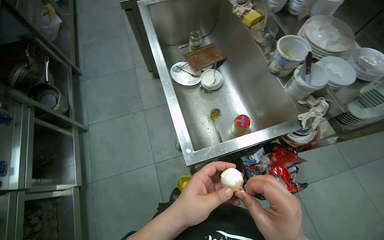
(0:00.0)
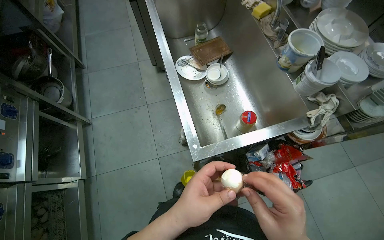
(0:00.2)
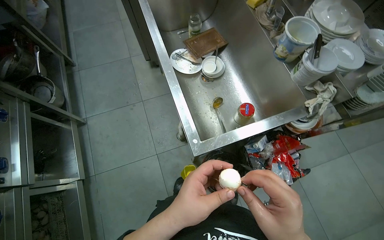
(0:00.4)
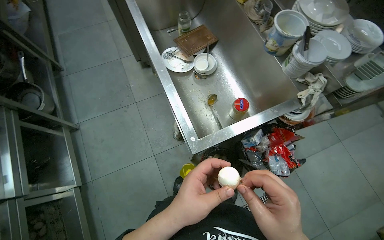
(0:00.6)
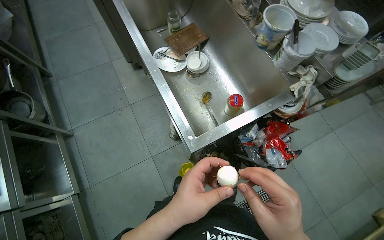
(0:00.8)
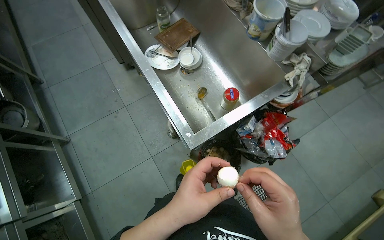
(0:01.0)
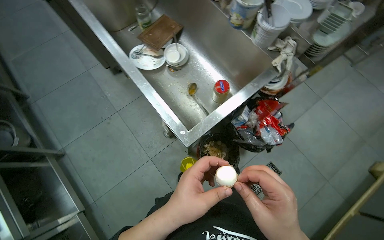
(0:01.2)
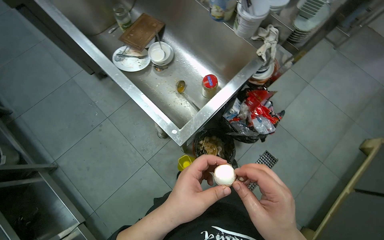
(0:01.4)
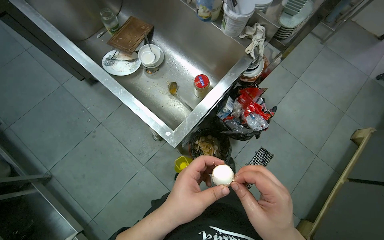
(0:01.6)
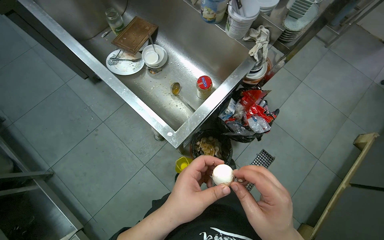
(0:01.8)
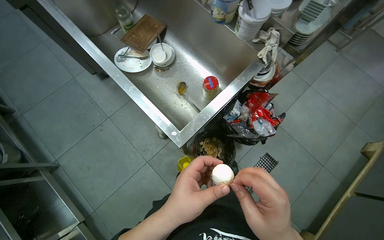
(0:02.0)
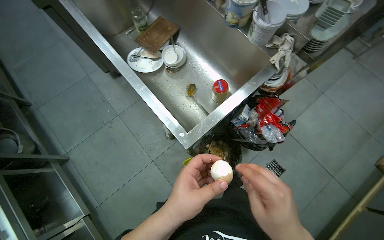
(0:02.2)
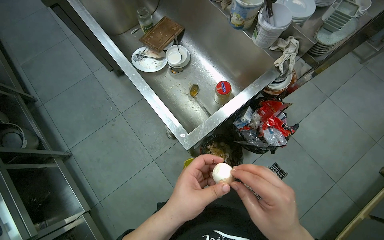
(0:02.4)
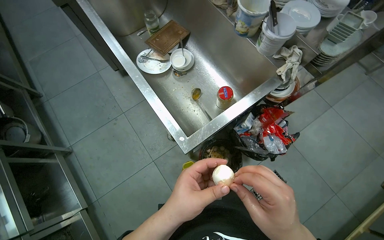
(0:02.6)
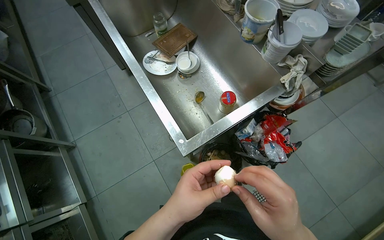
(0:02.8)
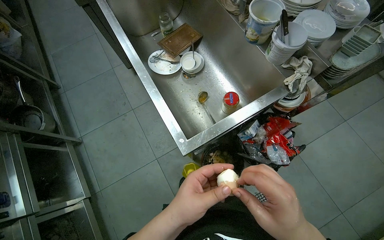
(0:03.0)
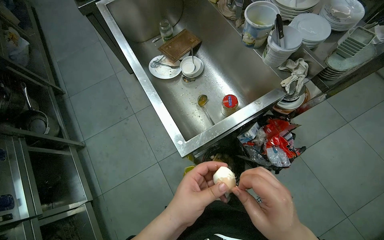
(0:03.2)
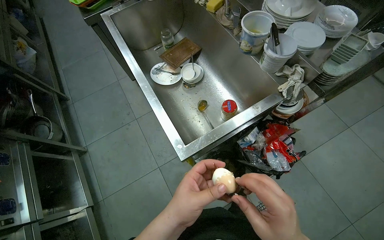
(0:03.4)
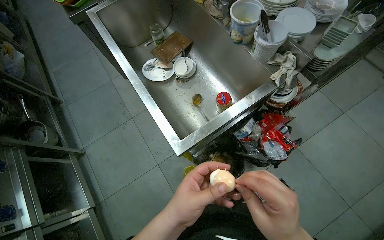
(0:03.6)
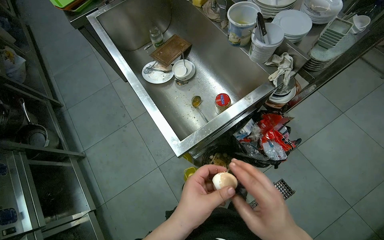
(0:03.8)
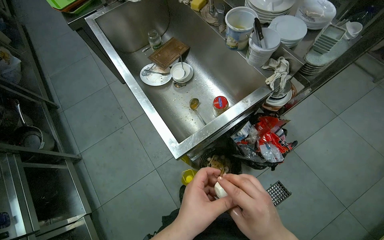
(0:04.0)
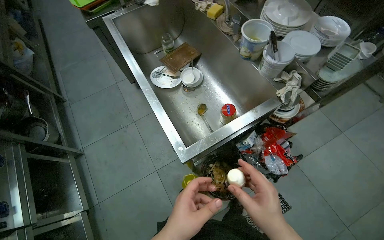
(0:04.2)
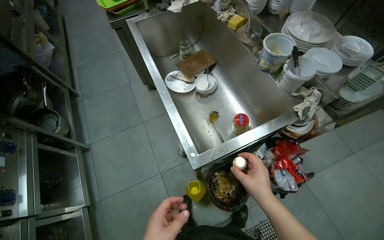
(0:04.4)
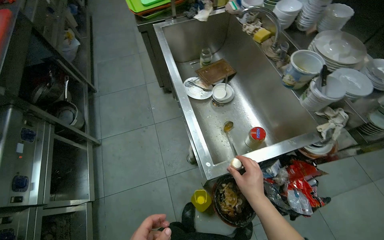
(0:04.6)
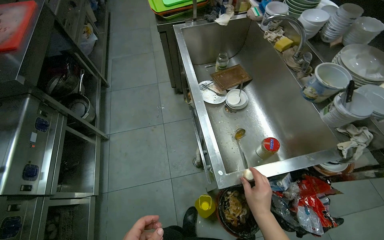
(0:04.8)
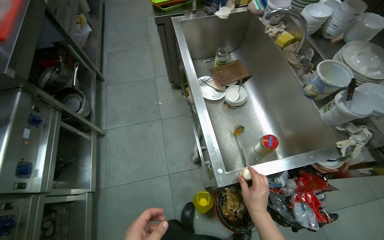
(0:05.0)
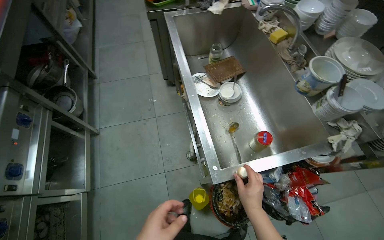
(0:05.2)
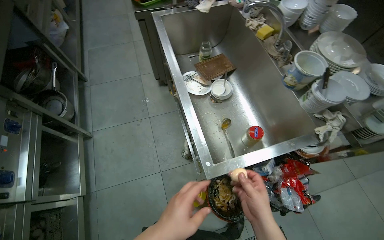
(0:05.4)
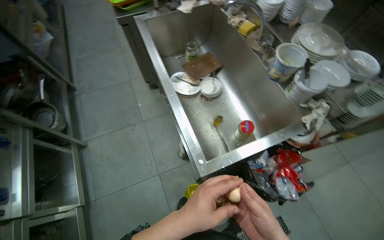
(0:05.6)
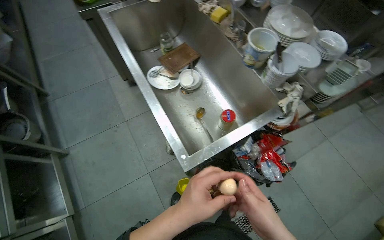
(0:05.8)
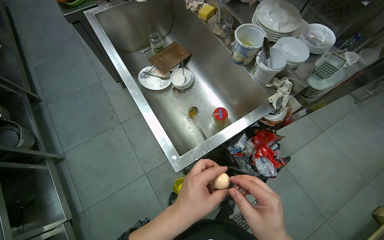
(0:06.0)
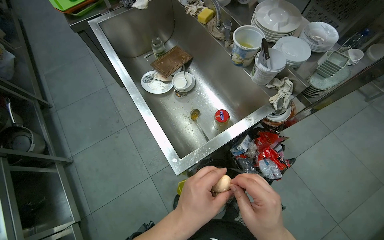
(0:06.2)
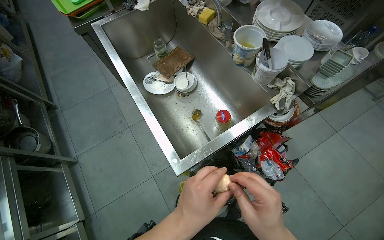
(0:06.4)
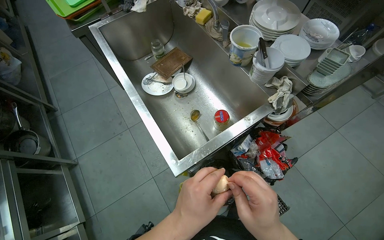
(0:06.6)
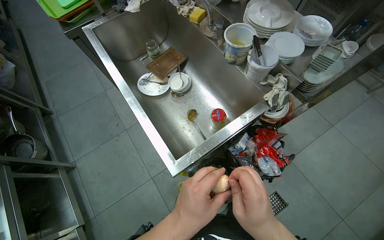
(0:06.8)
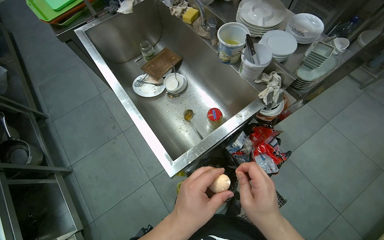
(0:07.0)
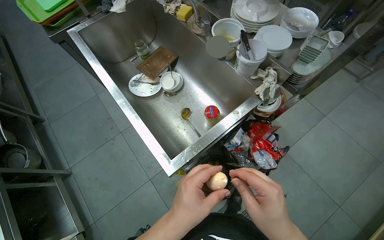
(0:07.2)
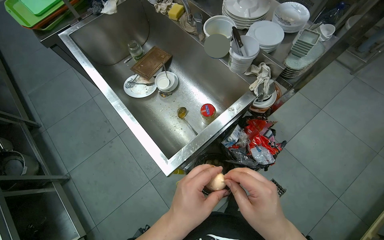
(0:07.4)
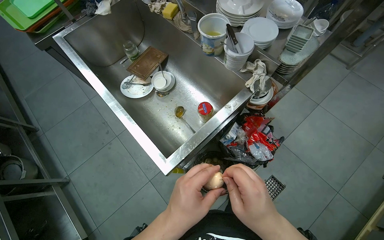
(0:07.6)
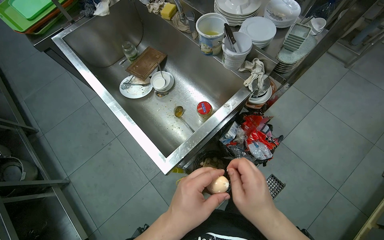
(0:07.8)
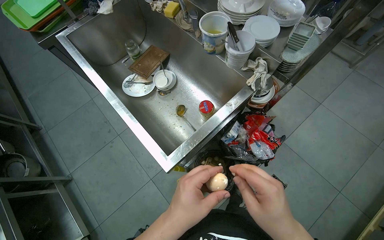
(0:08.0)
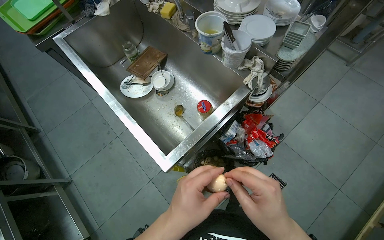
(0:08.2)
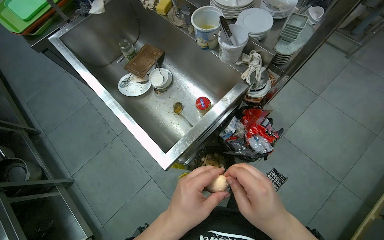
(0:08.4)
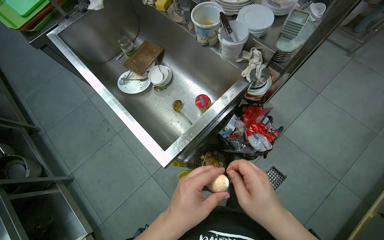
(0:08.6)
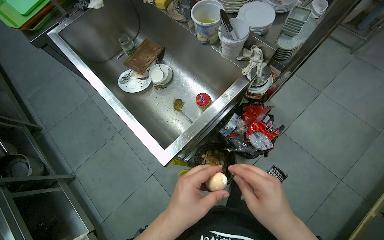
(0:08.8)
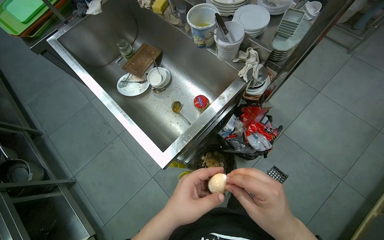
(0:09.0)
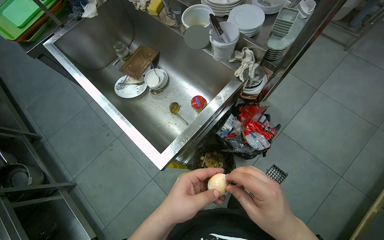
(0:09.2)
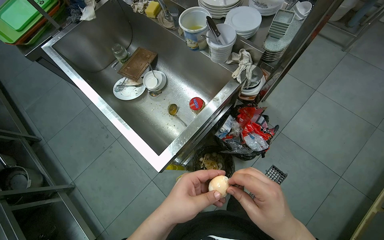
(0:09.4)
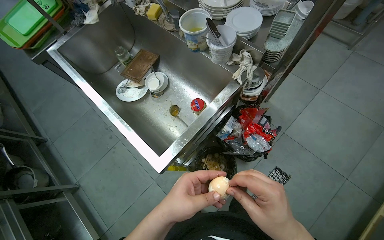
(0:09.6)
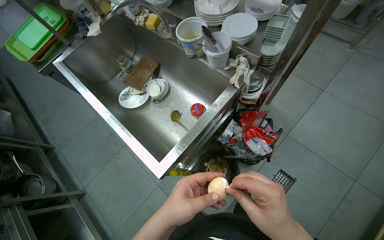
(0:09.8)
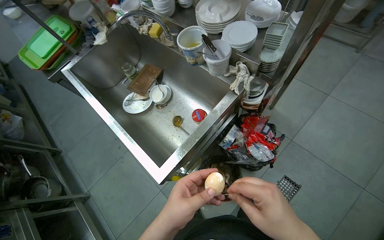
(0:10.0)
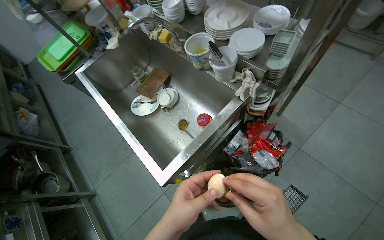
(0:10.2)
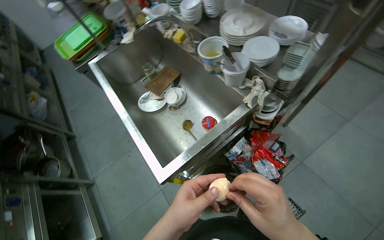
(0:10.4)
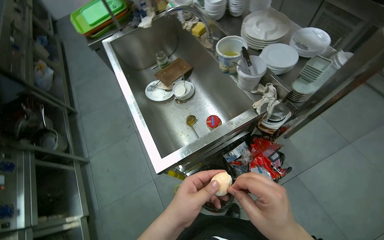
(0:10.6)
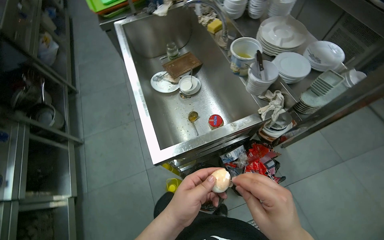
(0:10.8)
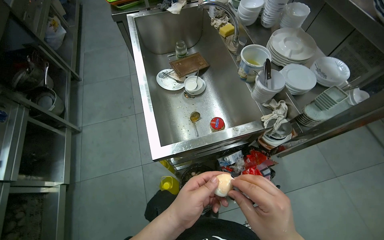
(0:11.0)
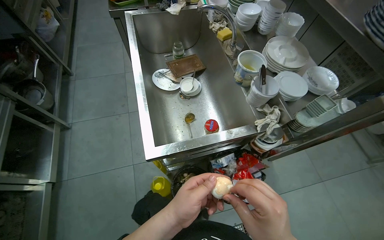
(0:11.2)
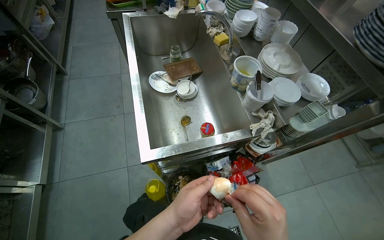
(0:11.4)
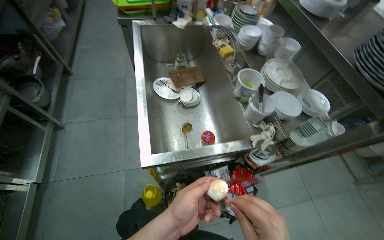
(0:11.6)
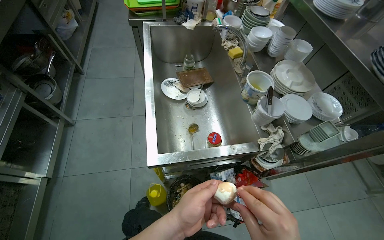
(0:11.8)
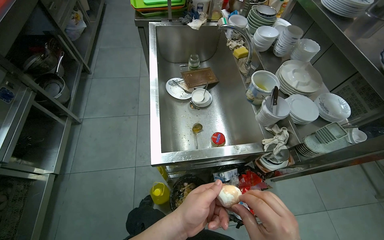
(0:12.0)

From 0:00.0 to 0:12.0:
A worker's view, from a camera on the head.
Job: preparing food.
The whole recording: Peeling and washing a boiled egg. The worker peels the shell off a boiled egg and then washes it under running water.
From 0:00.0 to 0:01.6: The head turns to the right by roughly 30 degrees.
From 0:07.6 to 0:09.0: The hands work in one place, with small movements.
From 0:09.0 to 0:10.4: The hands make small movements and keep their place.
From 0:10.4 to 0:12.0: The scene rotates clockwise by about 35 degrees.

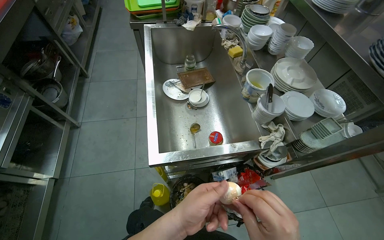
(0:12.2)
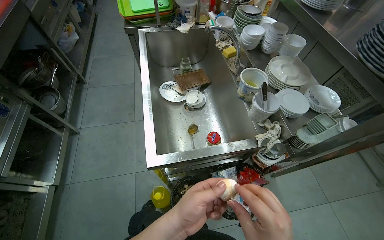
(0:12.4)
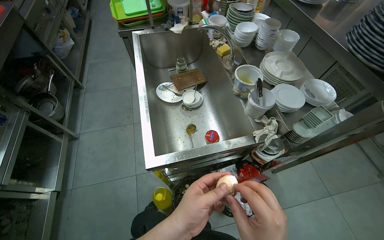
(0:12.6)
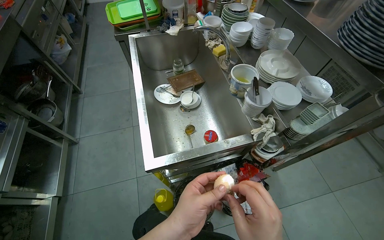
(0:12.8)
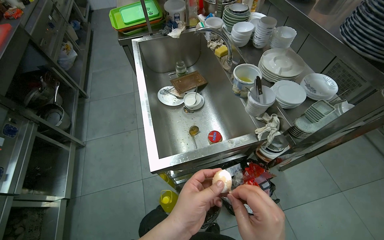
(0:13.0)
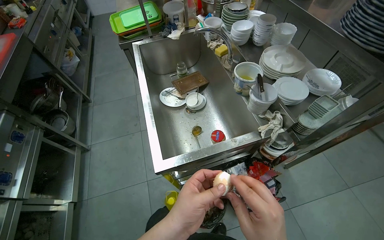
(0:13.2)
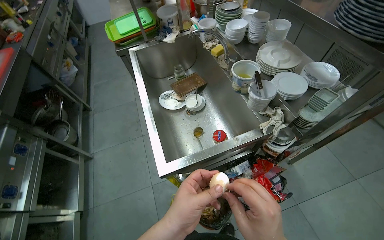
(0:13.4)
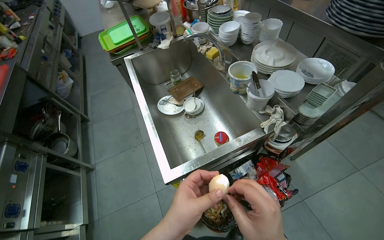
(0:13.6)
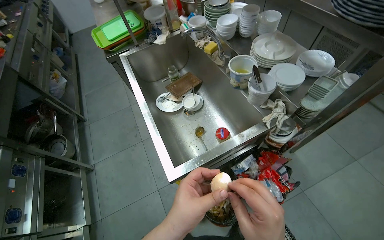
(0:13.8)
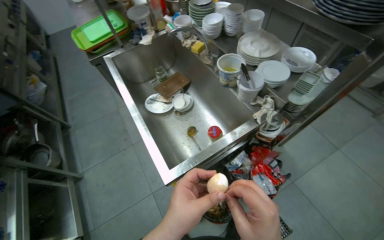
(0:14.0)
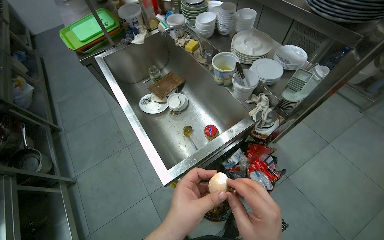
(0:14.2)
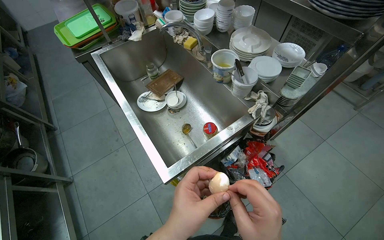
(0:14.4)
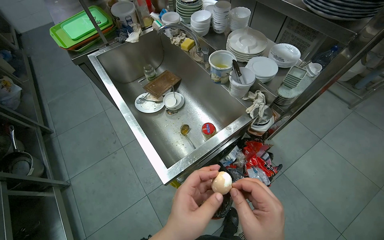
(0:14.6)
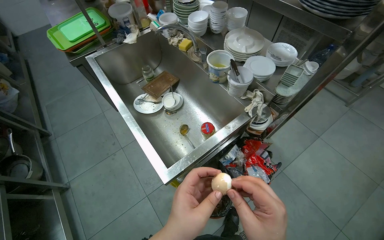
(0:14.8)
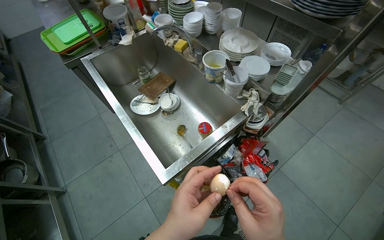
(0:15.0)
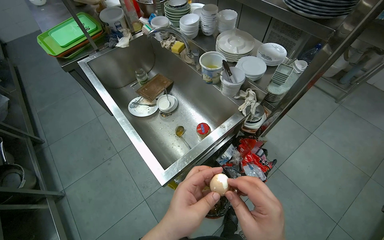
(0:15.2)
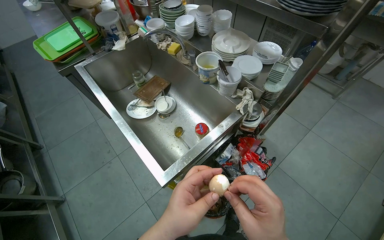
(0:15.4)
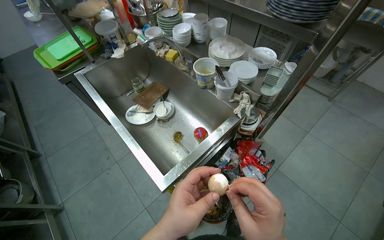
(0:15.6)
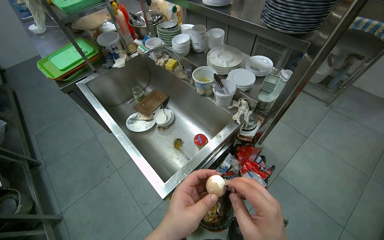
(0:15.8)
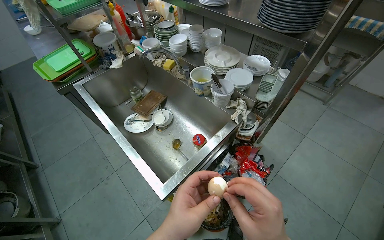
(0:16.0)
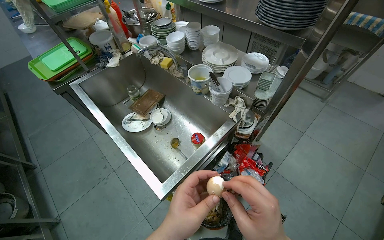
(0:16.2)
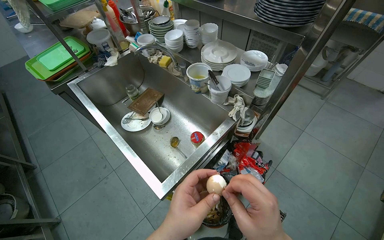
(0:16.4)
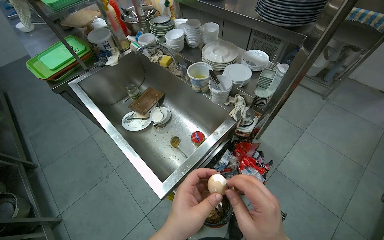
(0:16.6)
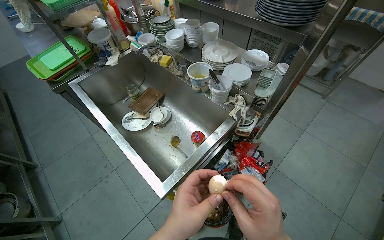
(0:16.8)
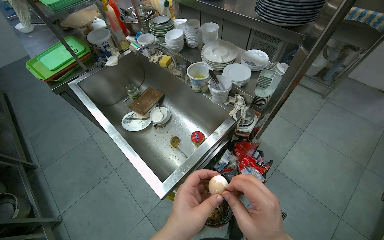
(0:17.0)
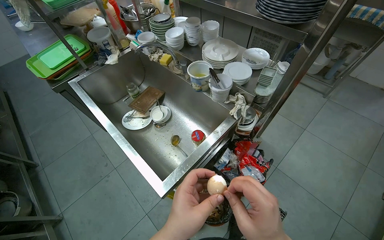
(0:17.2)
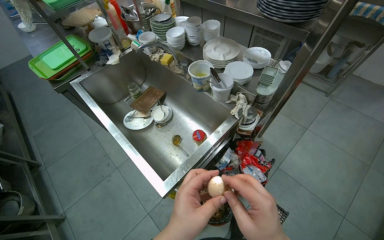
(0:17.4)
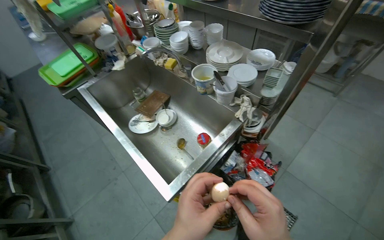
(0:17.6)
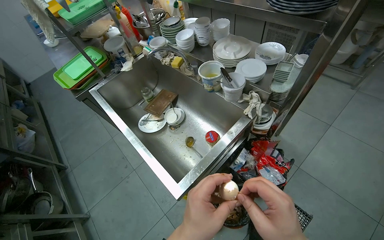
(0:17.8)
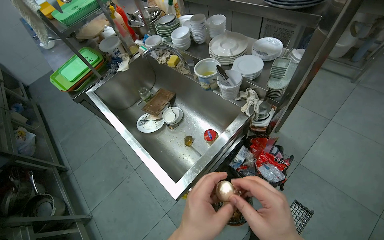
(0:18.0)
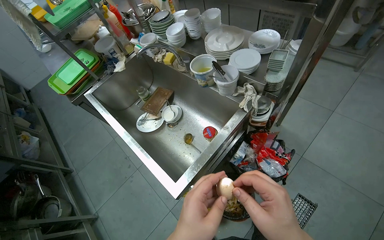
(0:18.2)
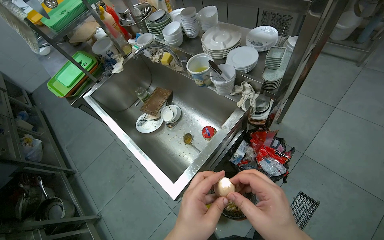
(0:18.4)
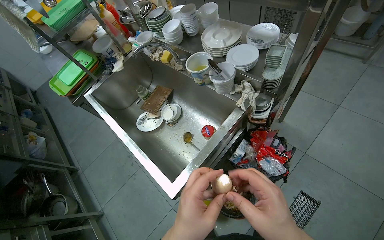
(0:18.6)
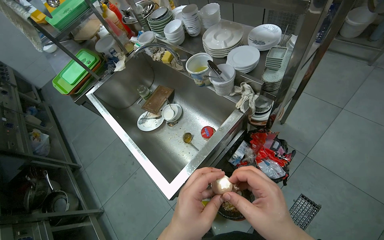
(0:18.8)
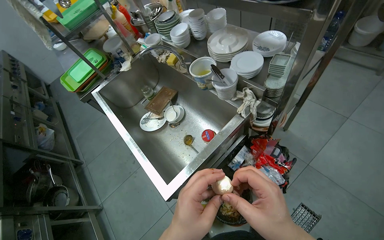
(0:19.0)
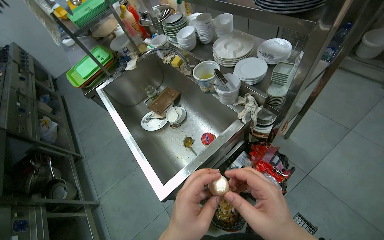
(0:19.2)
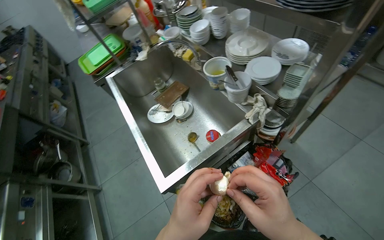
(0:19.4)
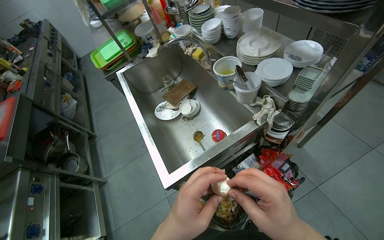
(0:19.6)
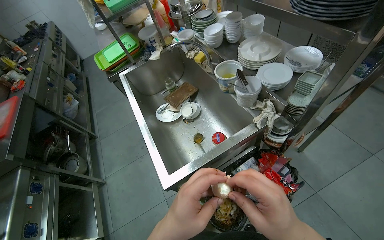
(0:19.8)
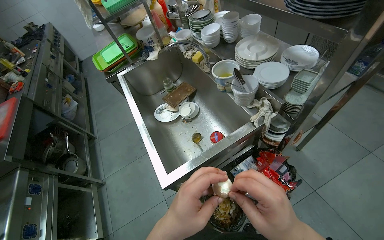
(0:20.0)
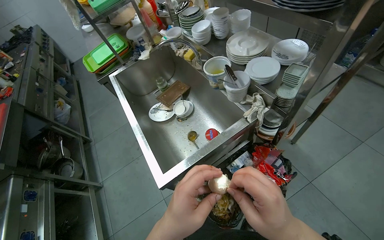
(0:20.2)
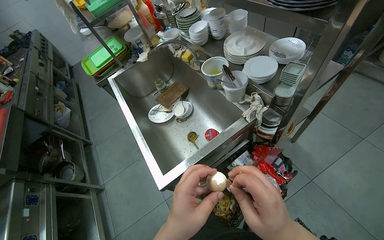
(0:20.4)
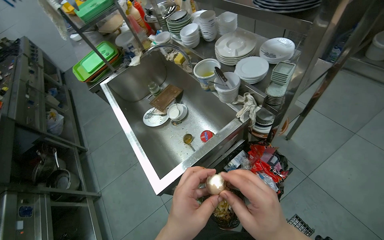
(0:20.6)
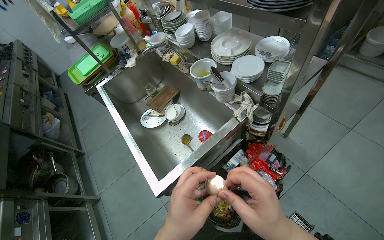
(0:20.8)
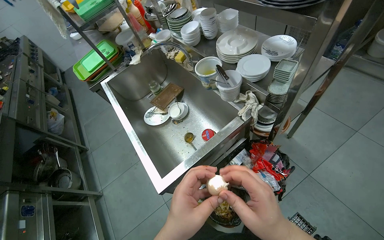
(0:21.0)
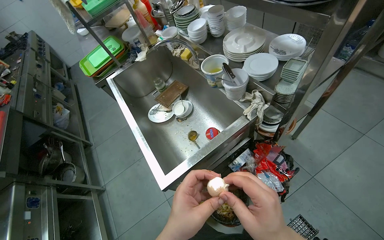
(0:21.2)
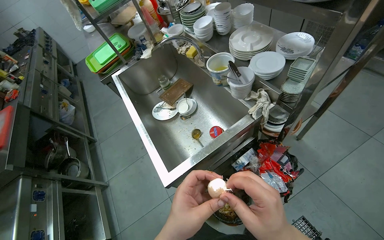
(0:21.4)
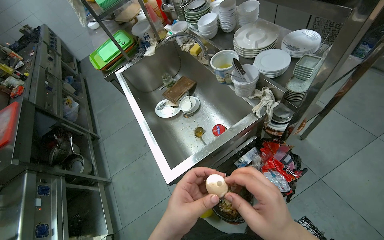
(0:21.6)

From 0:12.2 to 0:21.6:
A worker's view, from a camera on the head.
Job: preparing food.
The whole recording: Peeling and washing a boiled egg. The worker peels the shell off a boiled egg and then washes it under running water.
From 0:12.2 to 0:13.8: The left hand shifts some 10 cm nearer to the camera.
From 0:13.8 to 0:15.4: The wearer looks roughly 15 degrees further to the right.
